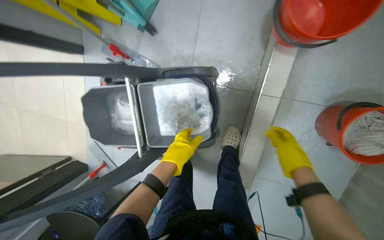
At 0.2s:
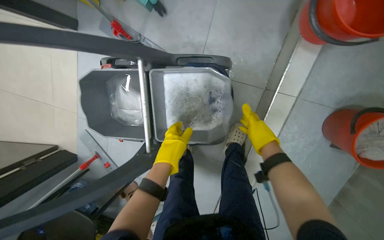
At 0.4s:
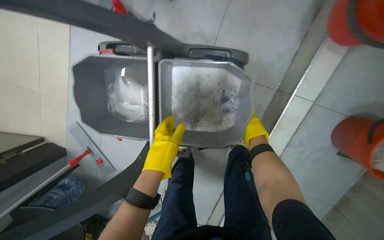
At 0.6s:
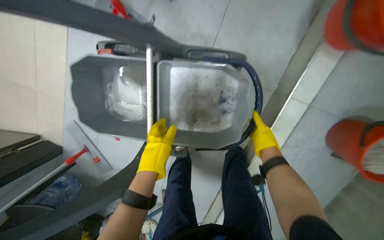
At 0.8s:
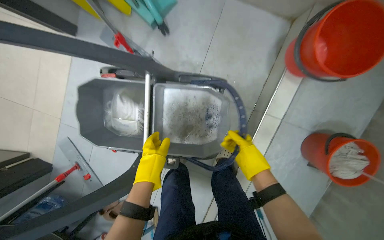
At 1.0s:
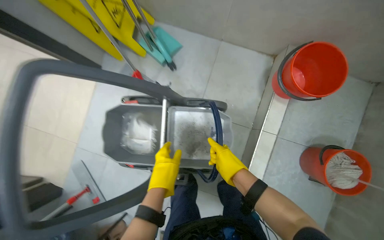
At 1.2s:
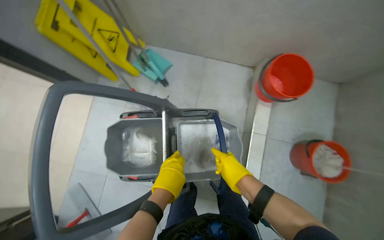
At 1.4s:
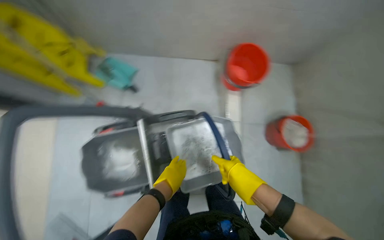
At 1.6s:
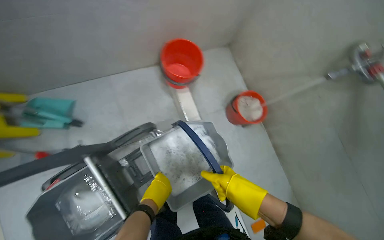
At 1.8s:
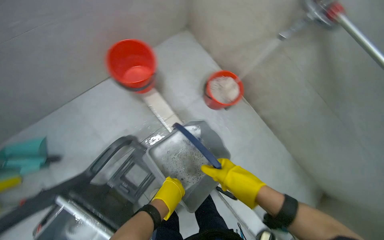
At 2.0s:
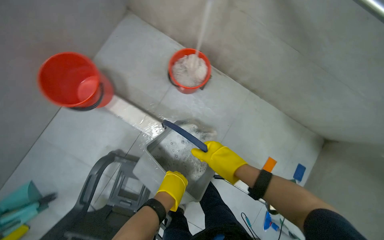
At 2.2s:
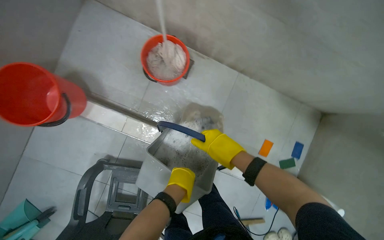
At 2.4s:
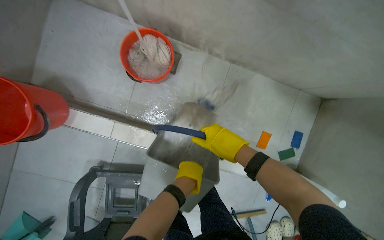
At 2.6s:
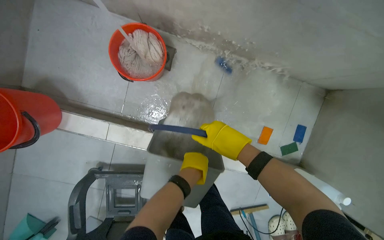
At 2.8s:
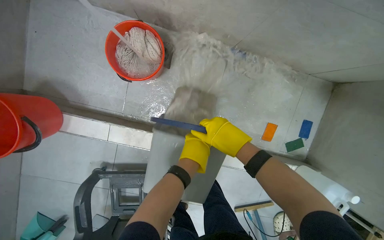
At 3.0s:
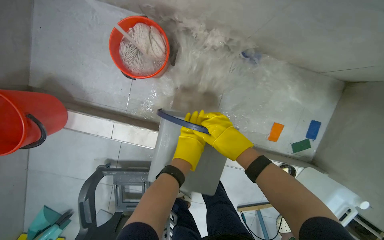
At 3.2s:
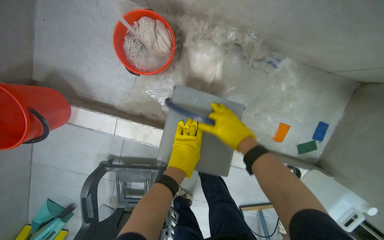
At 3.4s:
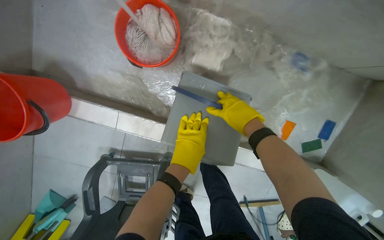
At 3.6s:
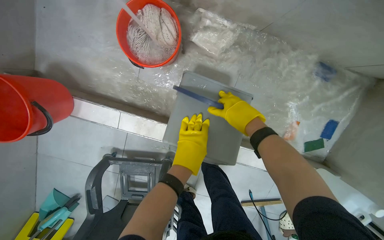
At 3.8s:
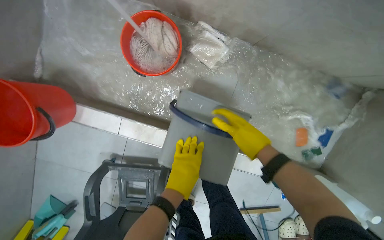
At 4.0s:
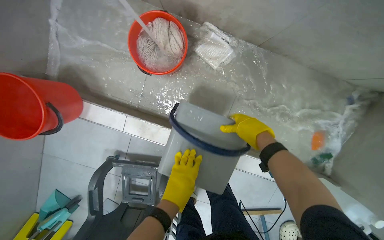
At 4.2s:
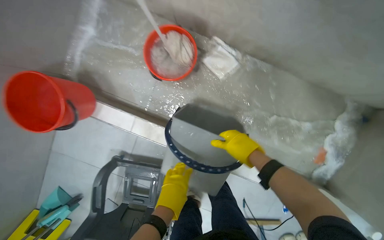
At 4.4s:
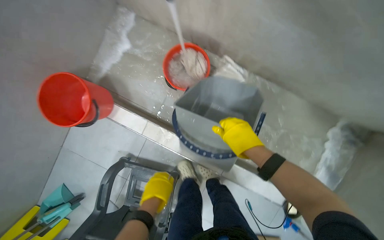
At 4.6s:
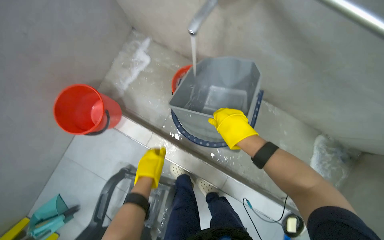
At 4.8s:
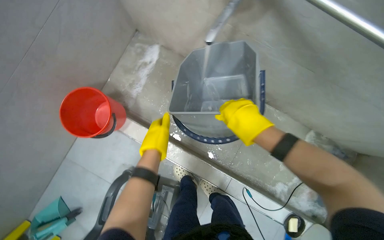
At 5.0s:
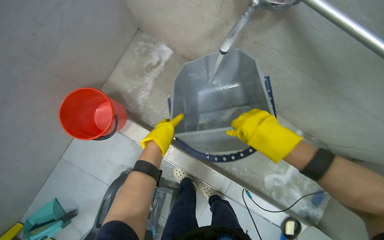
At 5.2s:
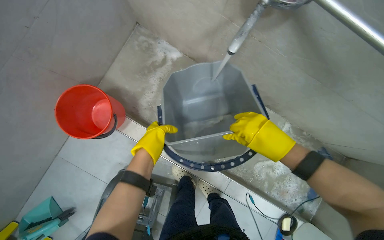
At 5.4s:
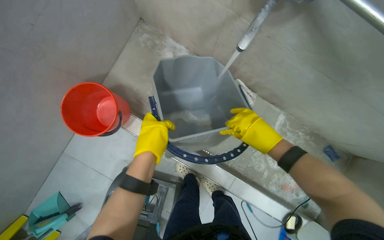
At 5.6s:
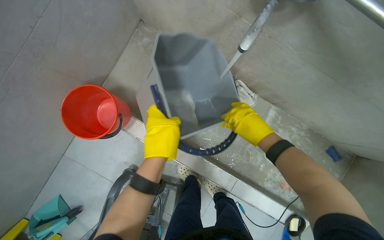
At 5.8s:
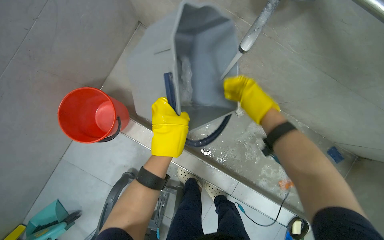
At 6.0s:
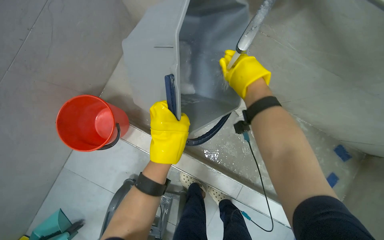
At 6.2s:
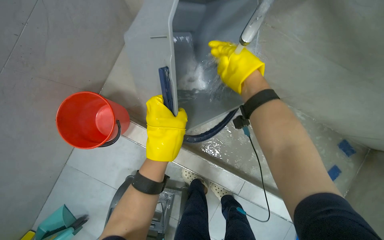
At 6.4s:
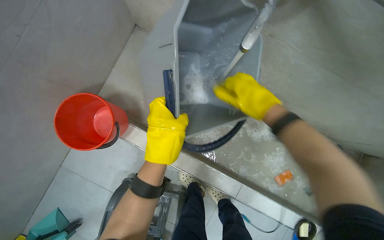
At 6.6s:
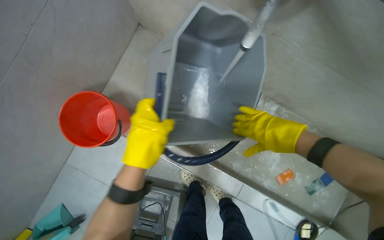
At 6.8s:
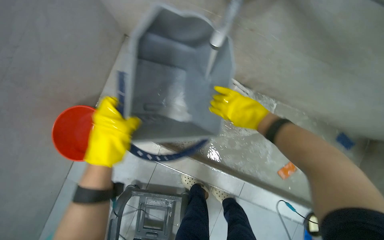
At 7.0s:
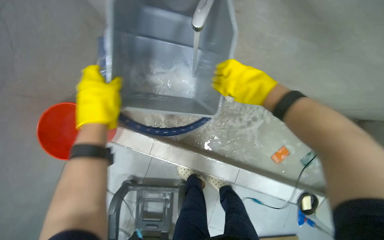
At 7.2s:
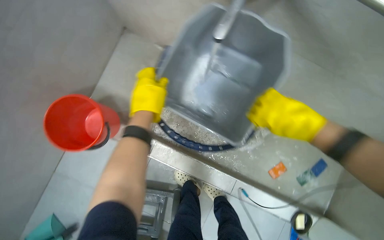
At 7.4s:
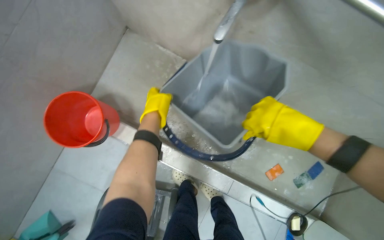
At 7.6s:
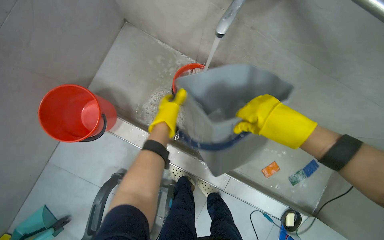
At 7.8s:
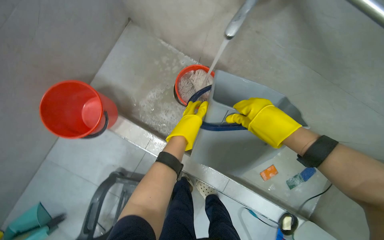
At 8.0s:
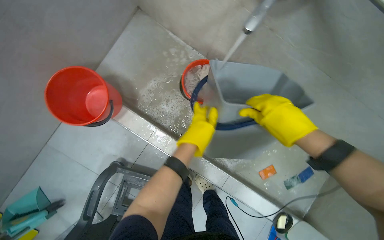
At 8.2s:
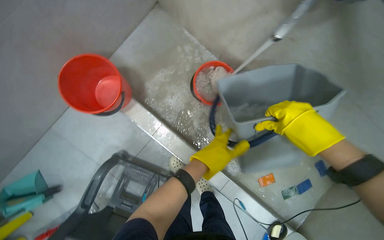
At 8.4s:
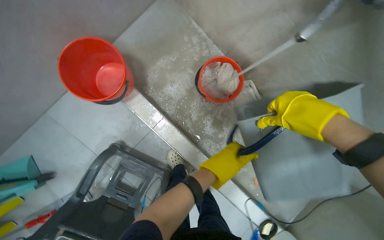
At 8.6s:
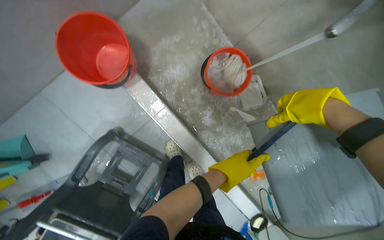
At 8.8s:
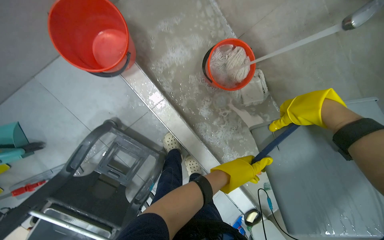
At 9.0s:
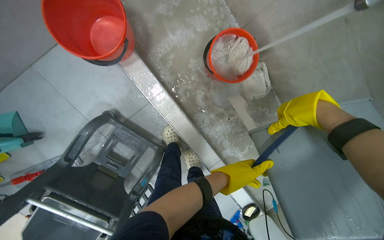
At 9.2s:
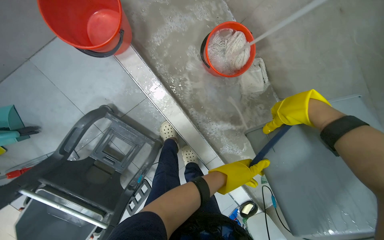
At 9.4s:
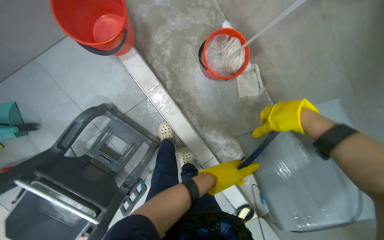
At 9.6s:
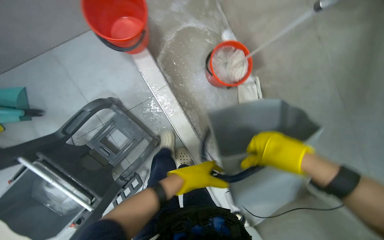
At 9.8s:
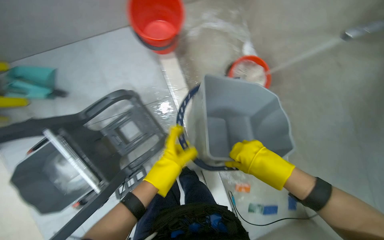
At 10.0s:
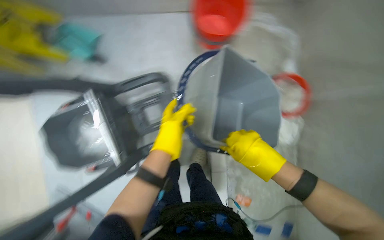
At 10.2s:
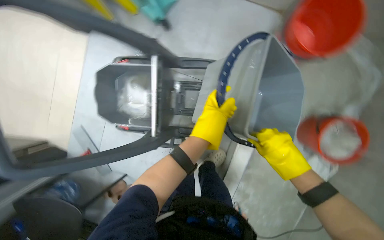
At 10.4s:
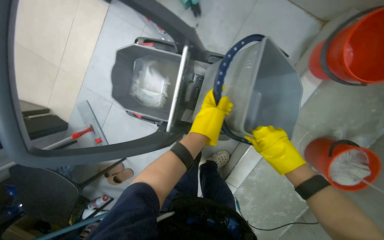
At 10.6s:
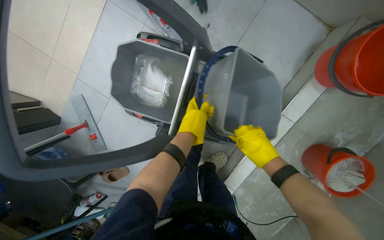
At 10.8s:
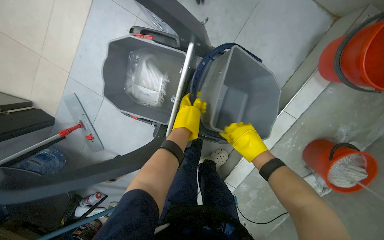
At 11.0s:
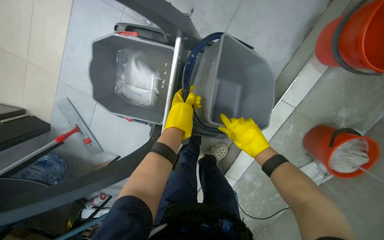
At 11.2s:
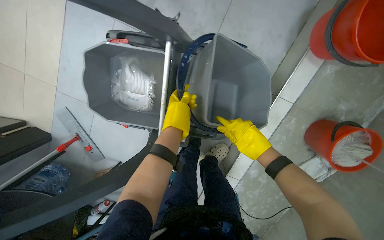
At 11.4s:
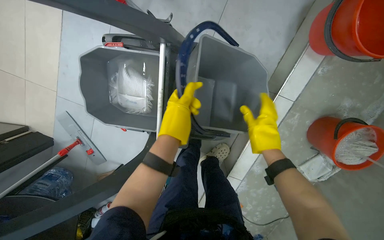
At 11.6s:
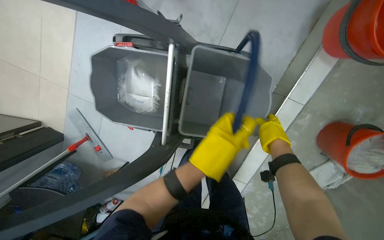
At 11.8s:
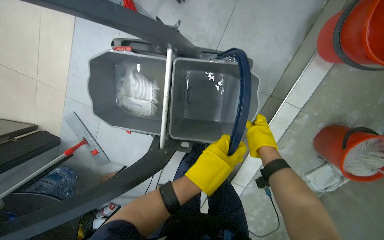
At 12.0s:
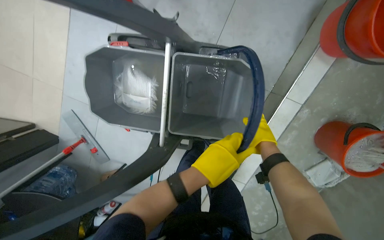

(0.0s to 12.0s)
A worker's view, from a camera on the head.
Job: preparing cleaning supplies.
The whole recording: Preparing cleaning cart with water and mop. The worker places a mop head into the cleaning cart, then fills buckets with water for the cart.
0.0s - 1.6s: The wearer's head swings approximately 45 degrees to the right. The view tilts about 20 degrees upward.
1.6s - 3.0s: The head travels about 70 cm. The view tips downward by about 25 degrees. The scene rotates counterclockwise by about 50 degrees.
3.0s - 4.4s: The right hand travels nearer to the camera by about 15 cm. The left hand shifts about 30 cm nearer to the camera, down the picture and to the left.
4.4s - 6.0s: The right hand heads up the picture, covering roughly 20 cm, while the left hand is displaced up the picture and nearer to the camera by about 25 cm.
6.0s - 7.6s: The right hand travels down the picture, to the right and nearer to the camera by roughly 20 cm; the left hand shifts about 10 cm farther from the camera.
7.6s - 9.0s: The wearer looks approximately 10 degrees further downward. The left hand heads down the picture, covering about 25 cm.
9.0s - 10.4s: The scene turns some 40 degrees clockwise in the picture.
10.4s - 12.0s: The right hand travels farther from the camera by some 20 cm.

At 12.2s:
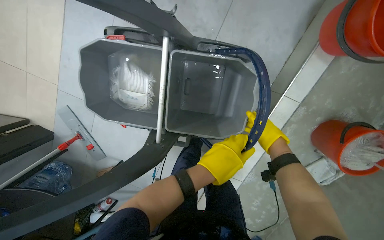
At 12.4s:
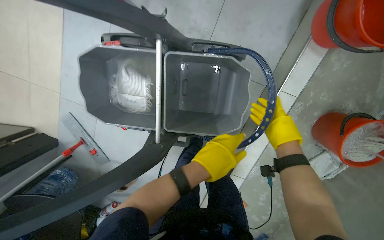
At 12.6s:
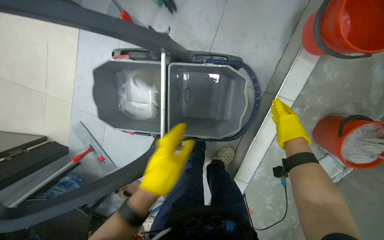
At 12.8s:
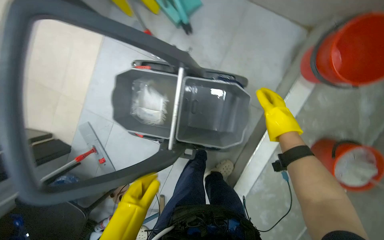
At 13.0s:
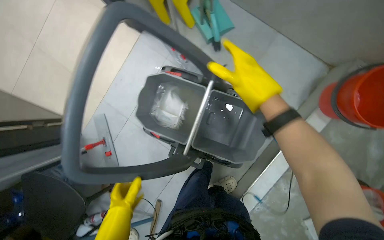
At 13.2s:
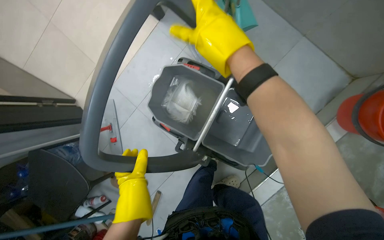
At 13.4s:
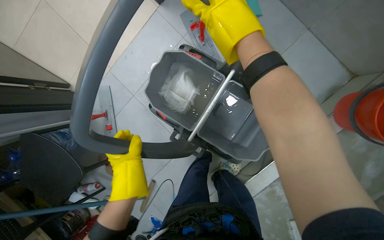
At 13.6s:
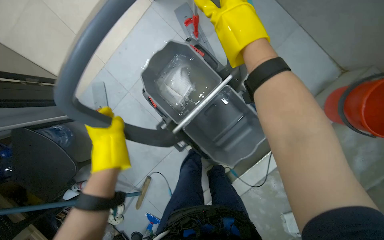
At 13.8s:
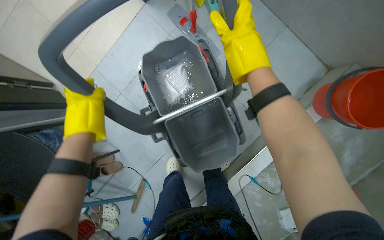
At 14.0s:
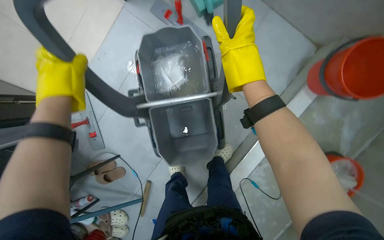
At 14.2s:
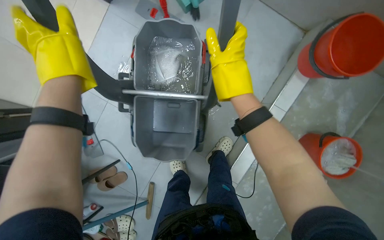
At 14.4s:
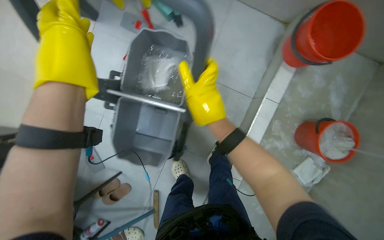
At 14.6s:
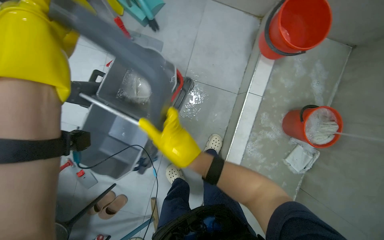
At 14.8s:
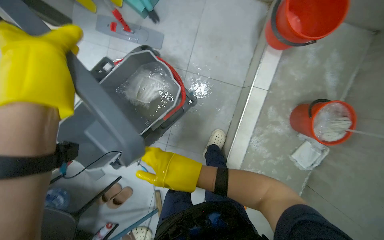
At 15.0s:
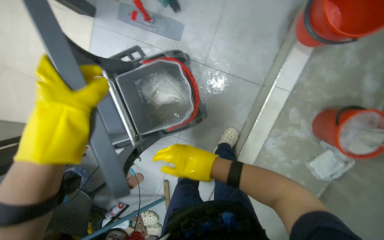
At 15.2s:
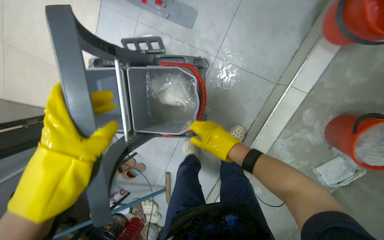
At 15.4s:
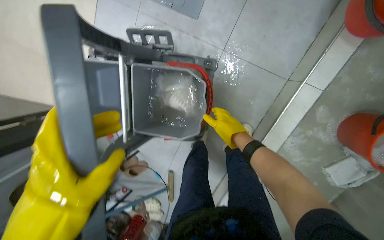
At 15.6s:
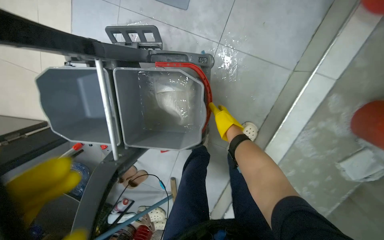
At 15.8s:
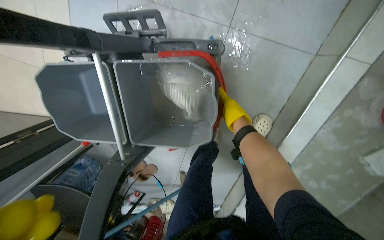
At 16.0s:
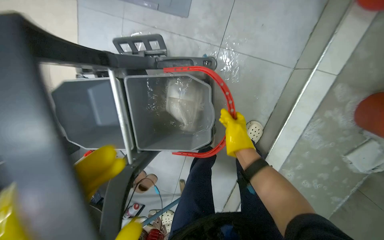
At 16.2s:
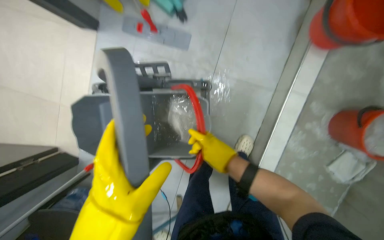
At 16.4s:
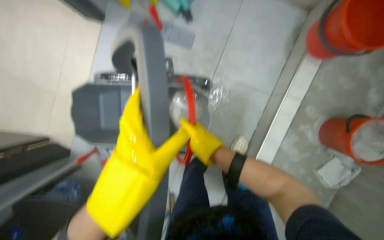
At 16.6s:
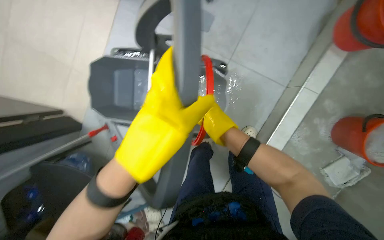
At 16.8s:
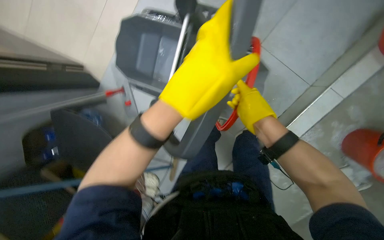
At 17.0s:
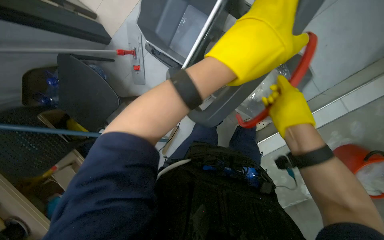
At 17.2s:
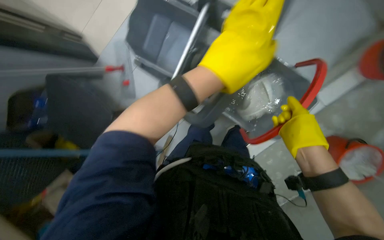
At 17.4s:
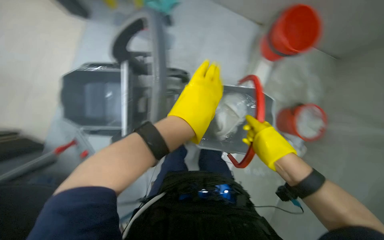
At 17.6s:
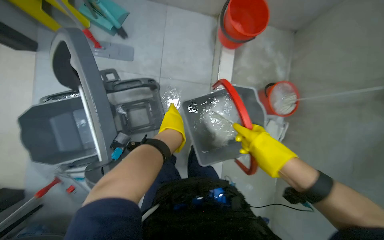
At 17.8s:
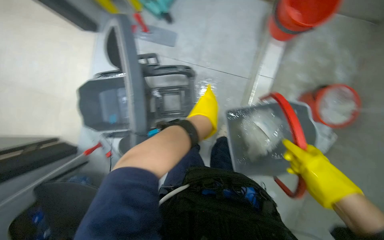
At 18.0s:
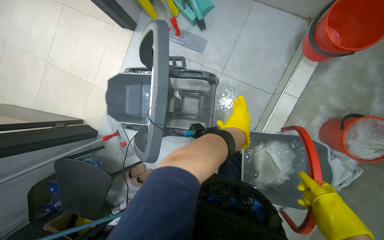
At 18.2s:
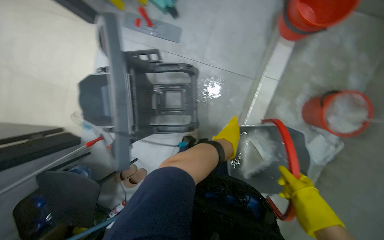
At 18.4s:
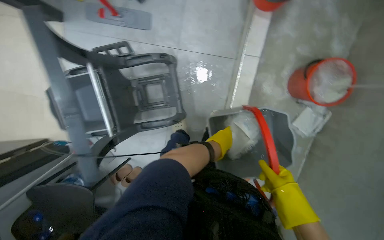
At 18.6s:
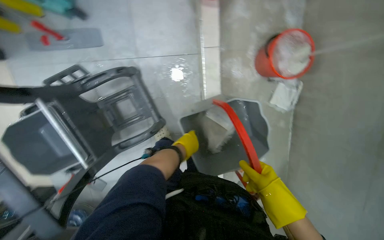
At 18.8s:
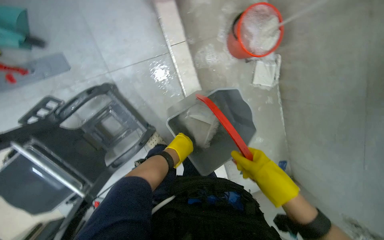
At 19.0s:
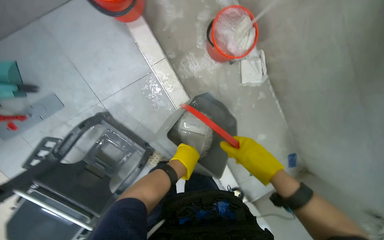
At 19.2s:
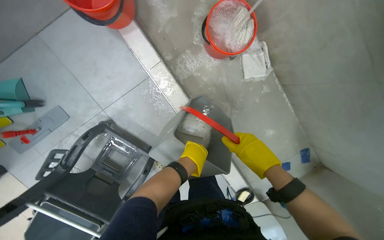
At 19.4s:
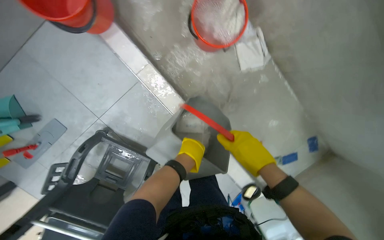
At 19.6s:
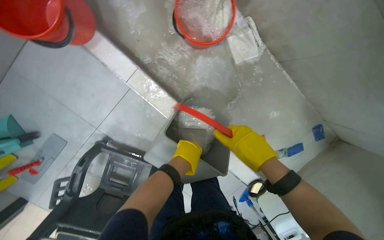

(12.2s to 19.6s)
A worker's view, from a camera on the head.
Job: preparing cleaning supplies.
The whole recording: Preparing cleaning cart with water and mop. The worker places a mop head into the cleaning cart, then fills buckets with water for the cart.
12.2s - 13.6s: The left hand is displaced to the left by roughly 35 cm. The right hand shifts some 60 cm nearer to the camera, to the left and up the picture.
13.6s - 15.2s: The right hand heads down the picture and farther from the camera, covering approximately 35 cm. Meanwhile the left hand heads nearer to the camera, covering about 10 cm.
16.6s - 18.2s: The right hand moves down the picture, roughly 20 cm.
18.2s - 19.6s: The camera travels roughly 50 cm. The scene turns approximately 65 degrees counterclockwise in the picture.
